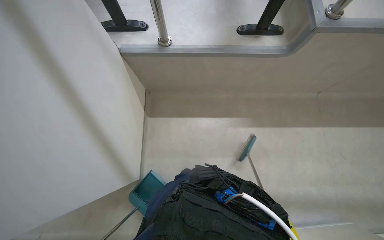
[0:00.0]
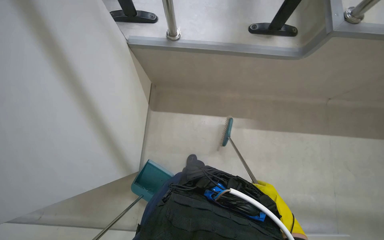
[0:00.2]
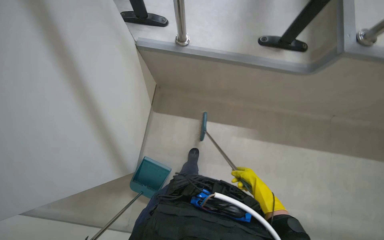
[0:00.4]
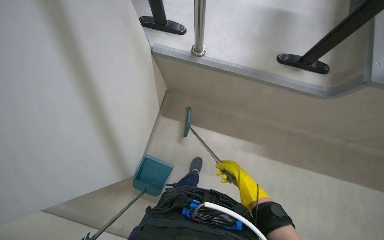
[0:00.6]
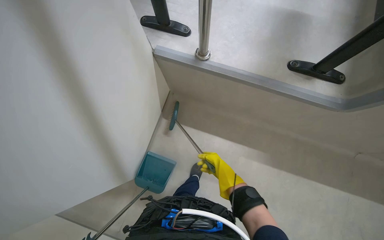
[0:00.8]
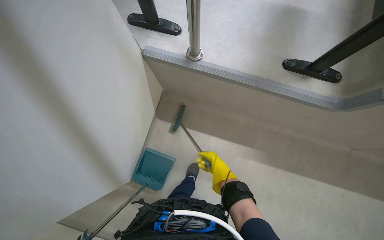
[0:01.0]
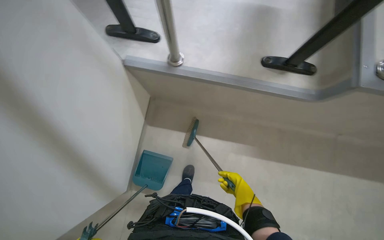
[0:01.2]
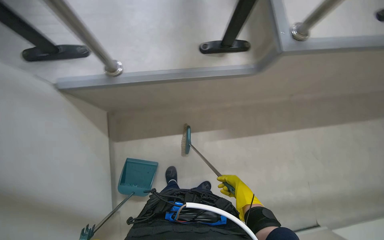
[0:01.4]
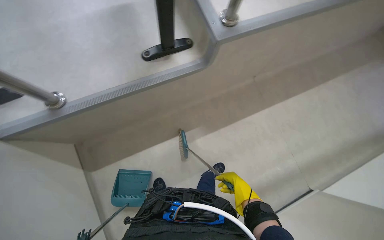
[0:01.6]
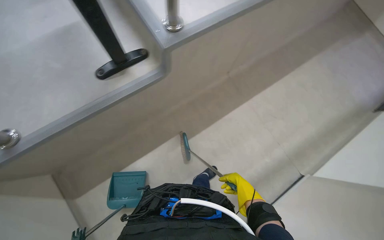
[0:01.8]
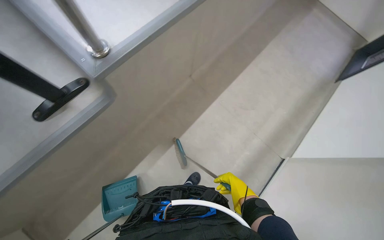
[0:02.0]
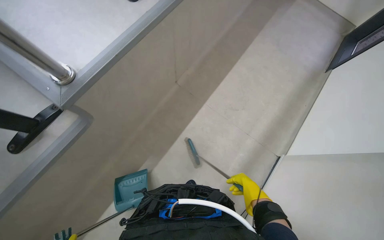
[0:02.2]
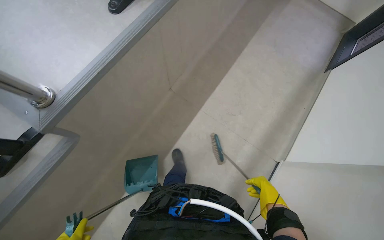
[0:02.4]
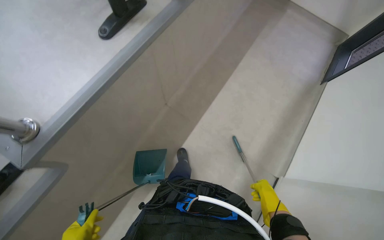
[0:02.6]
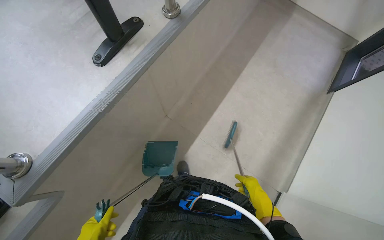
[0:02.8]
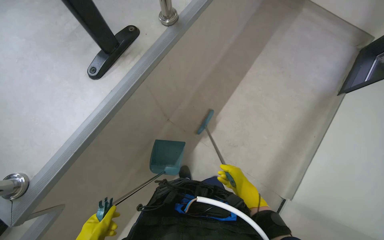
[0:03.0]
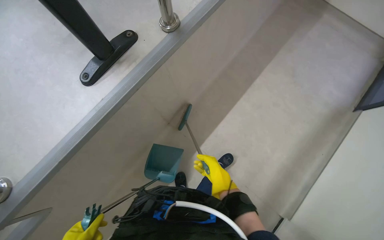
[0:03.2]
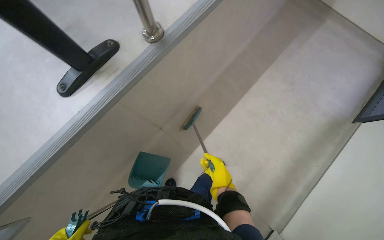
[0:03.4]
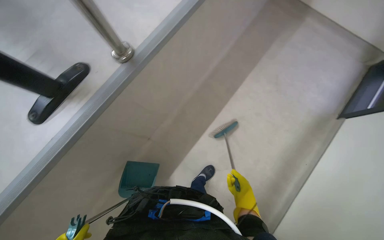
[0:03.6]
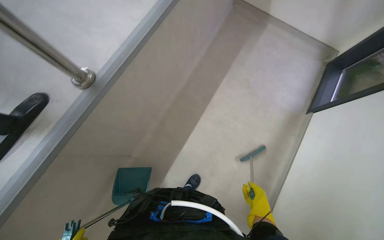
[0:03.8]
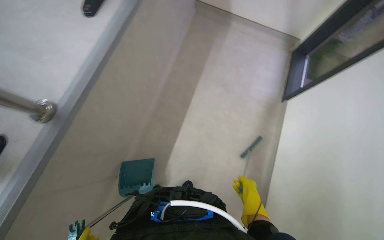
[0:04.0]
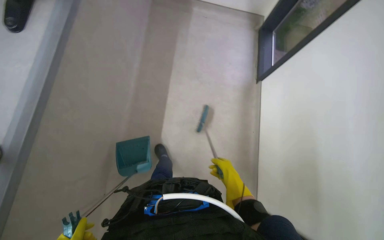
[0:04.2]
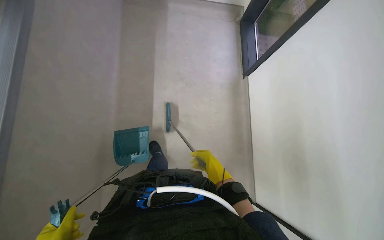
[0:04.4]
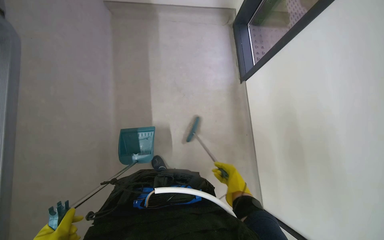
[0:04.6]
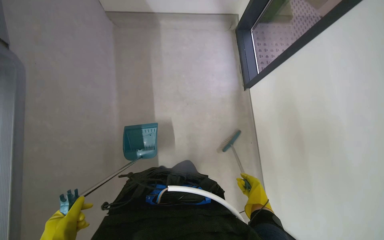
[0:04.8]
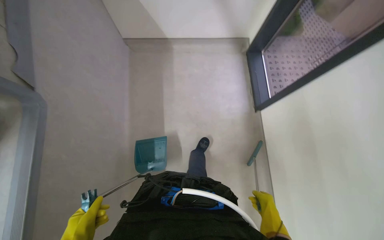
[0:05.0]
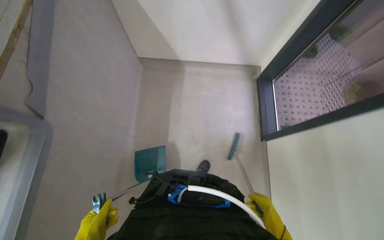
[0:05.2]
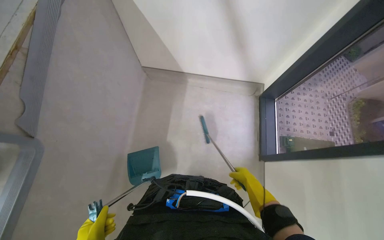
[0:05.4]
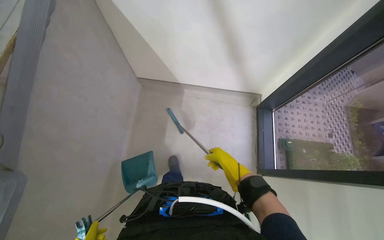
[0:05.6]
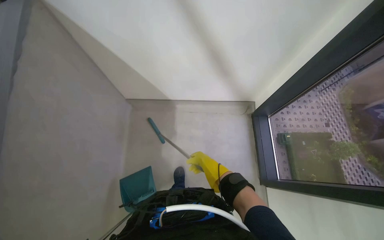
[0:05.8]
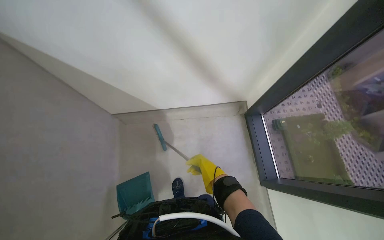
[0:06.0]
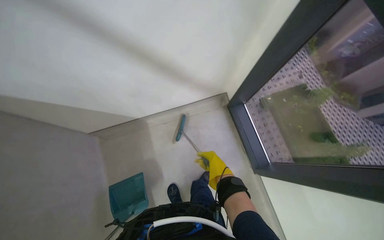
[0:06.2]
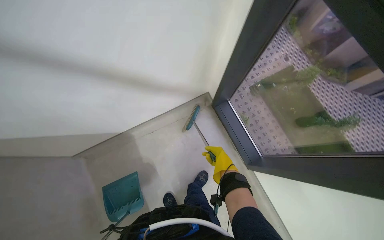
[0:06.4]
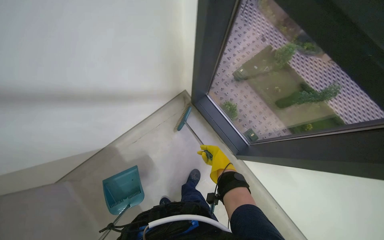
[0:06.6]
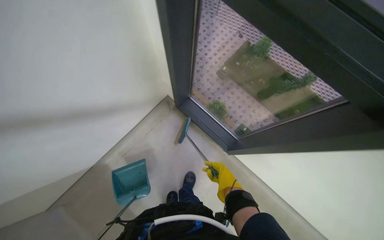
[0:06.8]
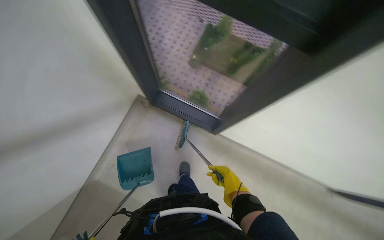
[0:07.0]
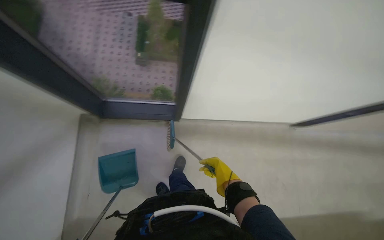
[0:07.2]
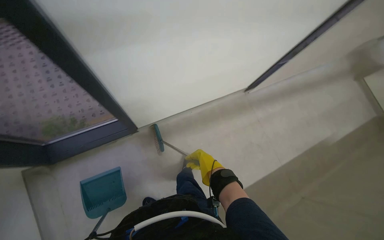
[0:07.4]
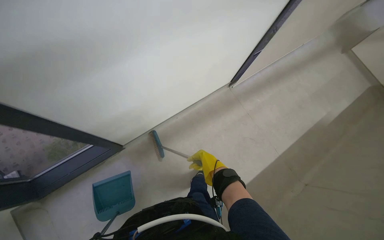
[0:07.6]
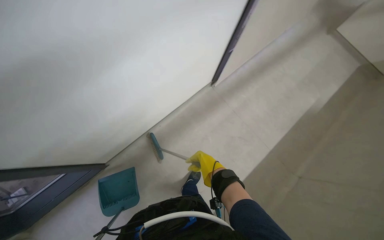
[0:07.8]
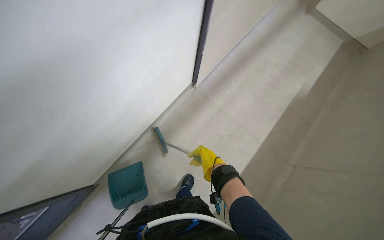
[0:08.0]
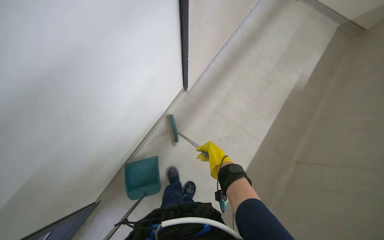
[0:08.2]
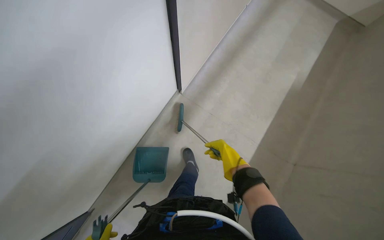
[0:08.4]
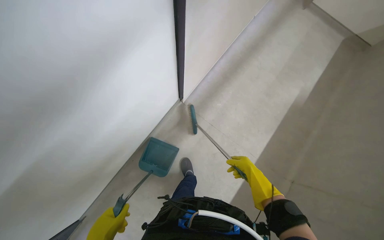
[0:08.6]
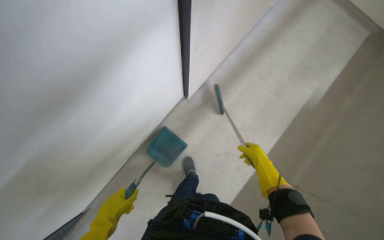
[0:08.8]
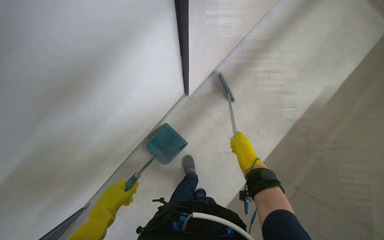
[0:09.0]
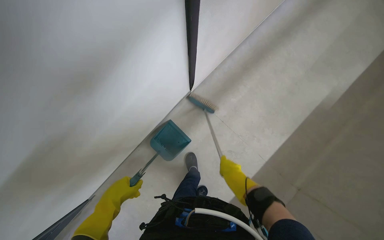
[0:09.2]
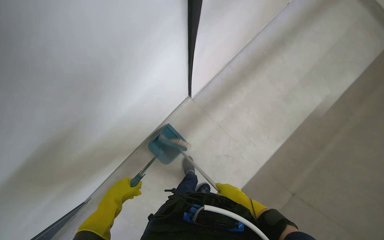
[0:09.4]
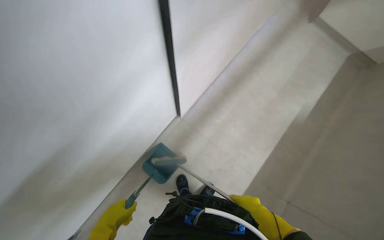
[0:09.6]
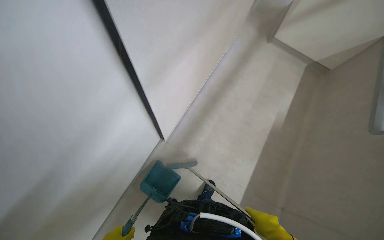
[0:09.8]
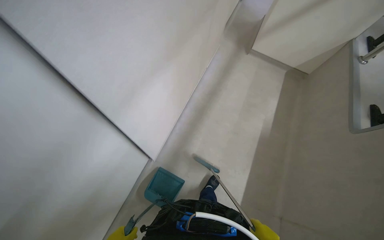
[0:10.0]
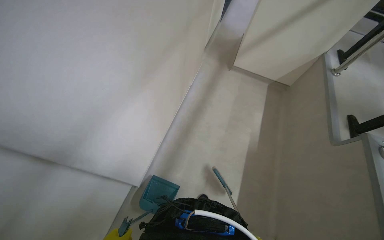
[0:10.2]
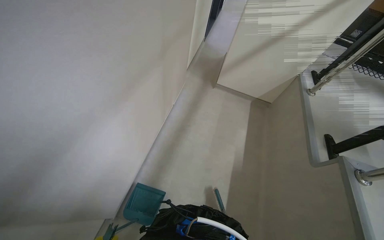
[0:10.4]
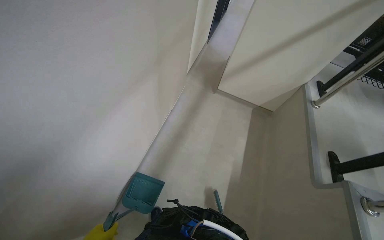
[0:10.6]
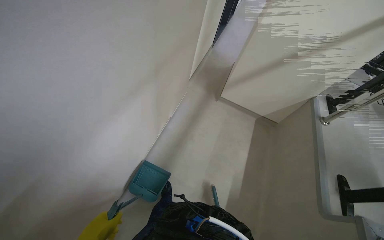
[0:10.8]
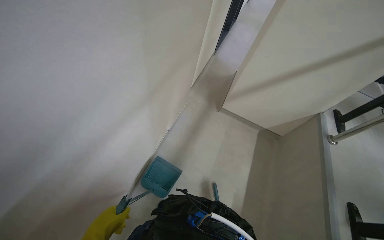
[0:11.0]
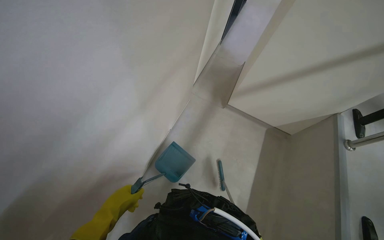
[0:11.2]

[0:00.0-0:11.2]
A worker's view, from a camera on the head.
Job: sweeping floor.
The whole recording: Sweeping lecture hall floor. The worker sweeps the floor of the lecture hall with a dustpan and brush.
0:03.2 to 0:04.8: The head turns to the right by roughly 35 degrees. The right hand goes left and right, approximately 15 cm each way, reversing 2 times.
0:04.8 to 0:06.4: The camera pitches upward, by roughly 15 degrees. Everything in view rotates some 30 degrees counterclockwise.
0:06.4 to 0:08.0: The wearer's head swings some 110 degrees to the right. The camera pitches downward, by roughly 15 degrees.
0:09.6 to 0:11.2: The head travels approximately 50 cm. The view tips upward by approximately 20 degrees.

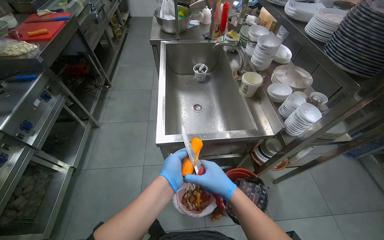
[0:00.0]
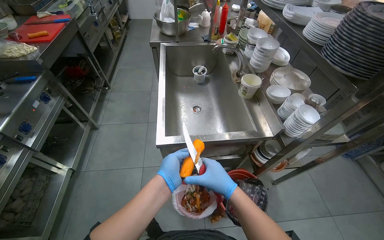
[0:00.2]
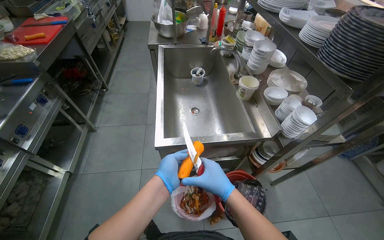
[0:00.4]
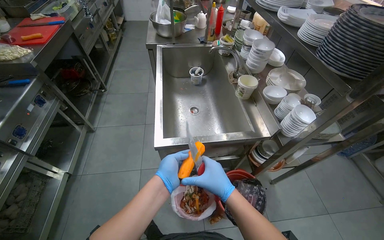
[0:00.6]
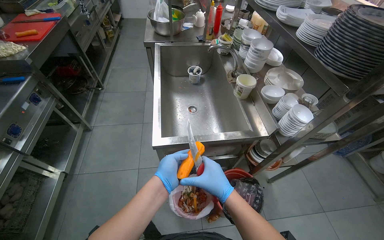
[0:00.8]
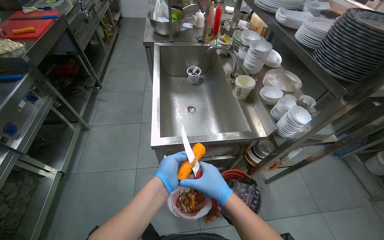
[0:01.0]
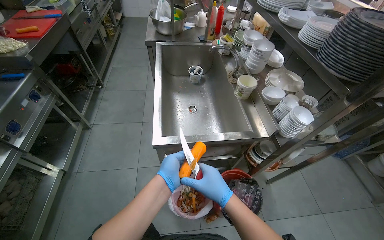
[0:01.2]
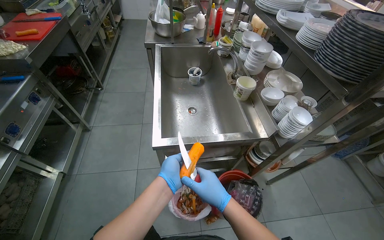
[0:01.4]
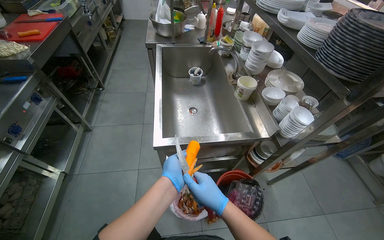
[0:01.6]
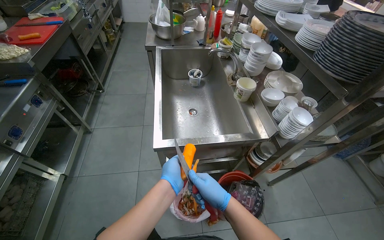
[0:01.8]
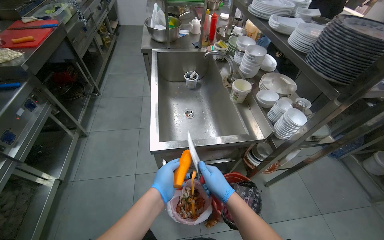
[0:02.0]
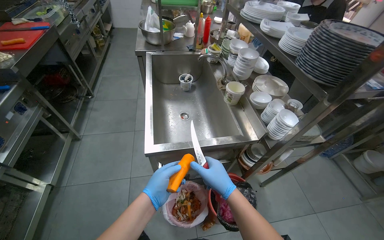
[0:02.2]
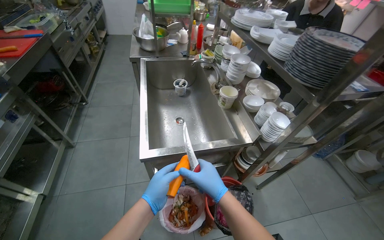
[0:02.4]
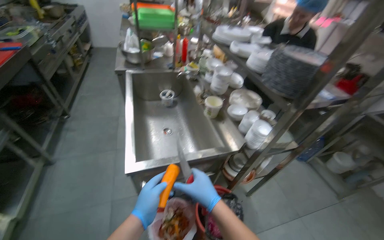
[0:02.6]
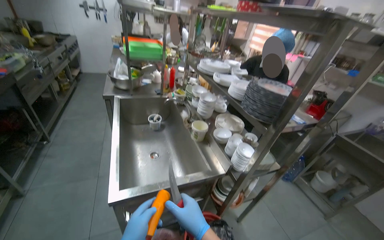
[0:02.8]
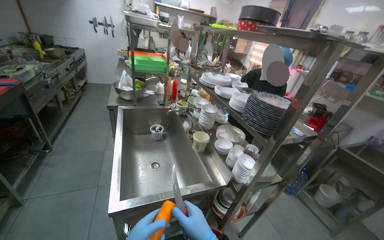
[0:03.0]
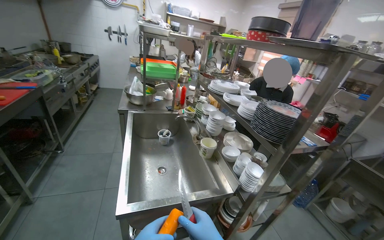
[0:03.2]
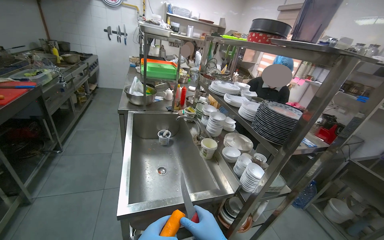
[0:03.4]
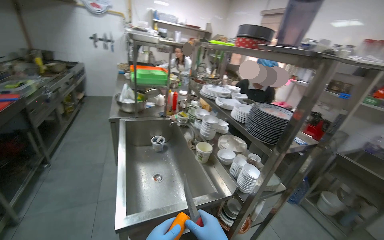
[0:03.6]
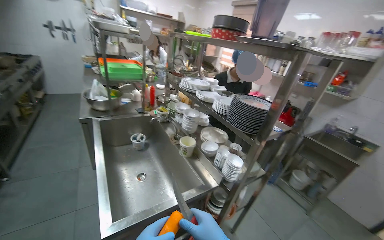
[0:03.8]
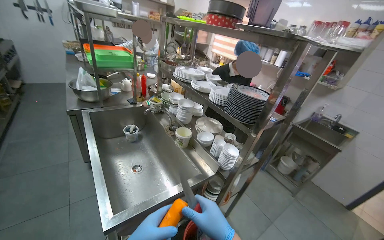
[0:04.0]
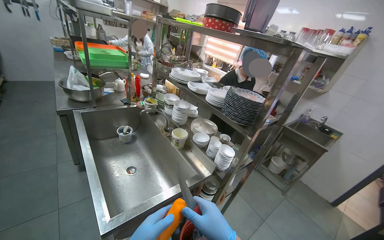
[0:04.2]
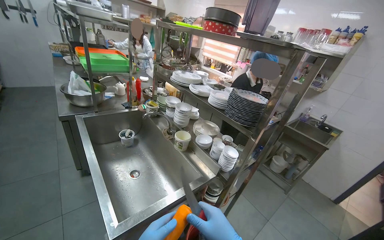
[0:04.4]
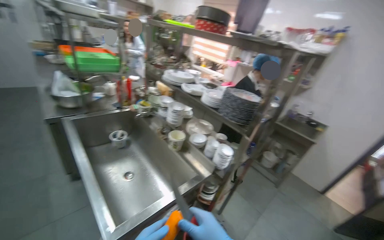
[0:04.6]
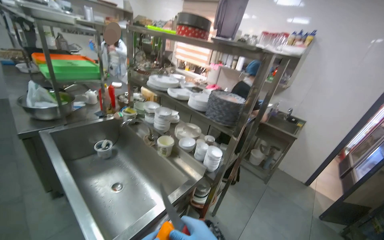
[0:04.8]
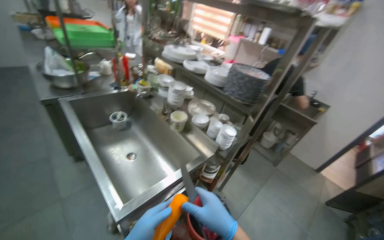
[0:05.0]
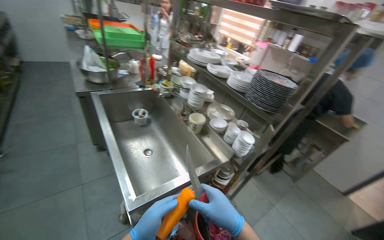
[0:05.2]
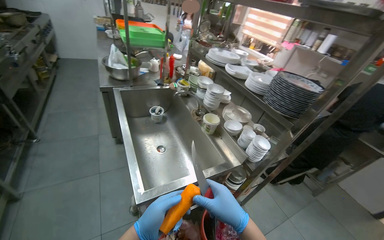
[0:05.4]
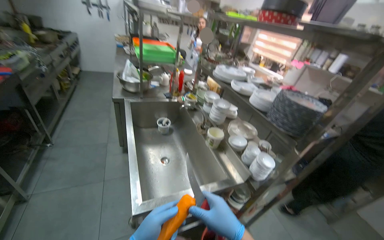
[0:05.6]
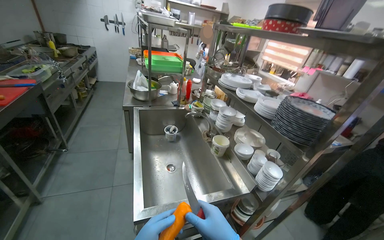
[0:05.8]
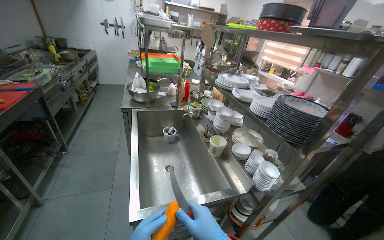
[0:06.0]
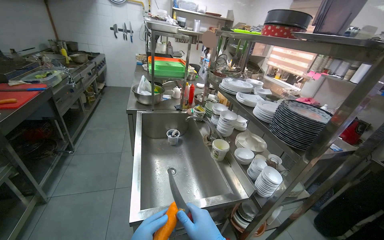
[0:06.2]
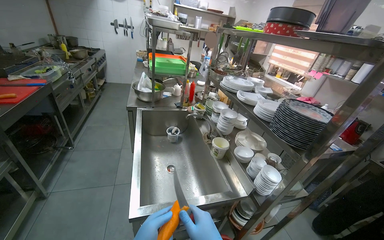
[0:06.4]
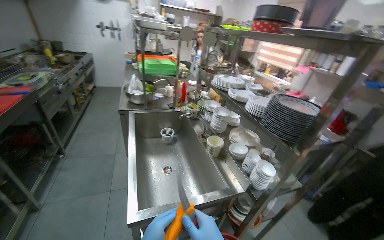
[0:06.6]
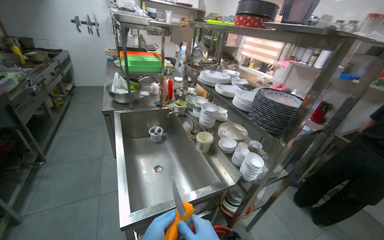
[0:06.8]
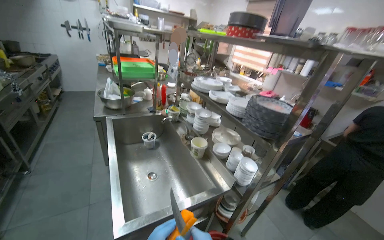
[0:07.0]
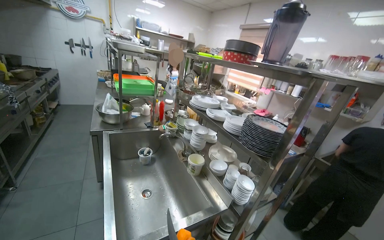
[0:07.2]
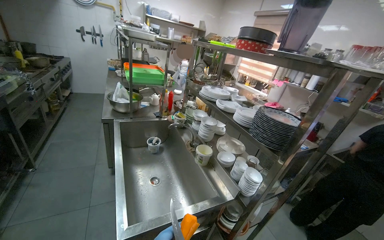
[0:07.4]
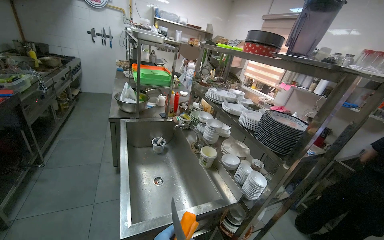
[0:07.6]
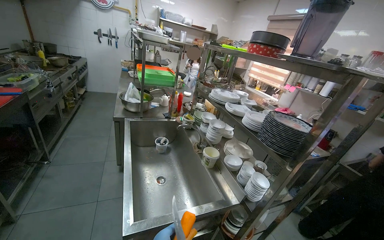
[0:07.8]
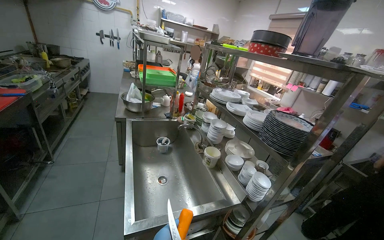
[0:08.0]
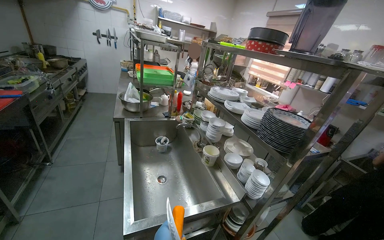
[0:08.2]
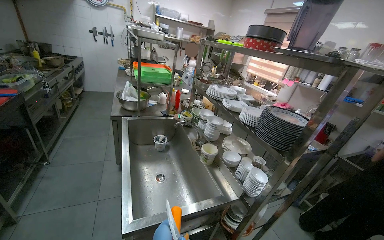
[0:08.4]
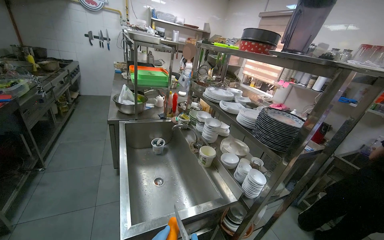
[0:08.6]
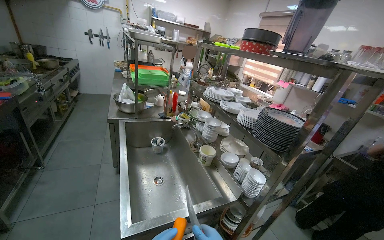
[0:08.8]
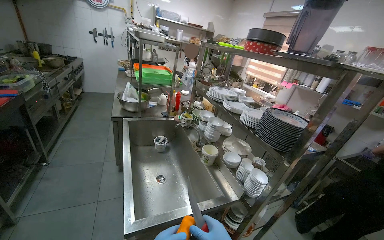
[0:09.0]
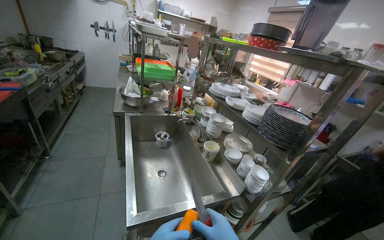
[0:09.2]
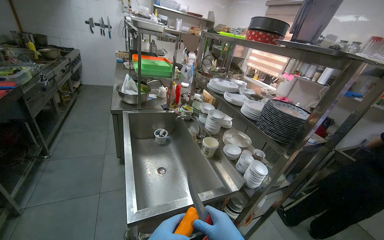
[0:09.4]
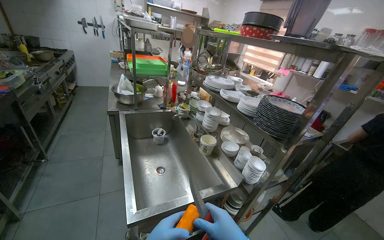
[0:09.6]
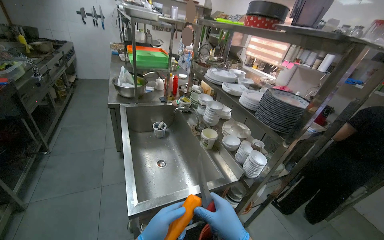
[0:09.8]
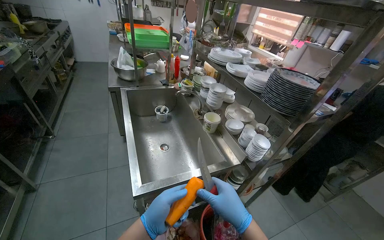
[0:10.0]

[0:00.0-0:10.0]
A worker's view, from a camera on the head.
Job: preparing food.
The whole recording: Peeling carrot with knife. The worker peels a carrot using a knife over a waste bin.
0:00.0 to 0:01.4: The hands work in one place, with small movements.
0:01.4 to 0:02.8: The view tips upward by some 15 degrees.
0:02.8 to 0:04.2: The camera is aimed about 15 degrees further to the right.
0:04.2 to 0:05.8: The camera is aimed about 15 degrees further to the left.
0:08.6 to 0:10.0: The wearer looks about 10 degrees further downward.
